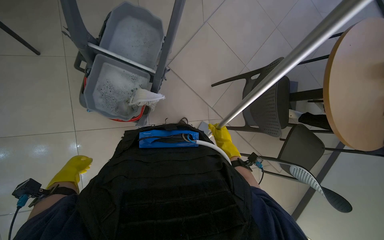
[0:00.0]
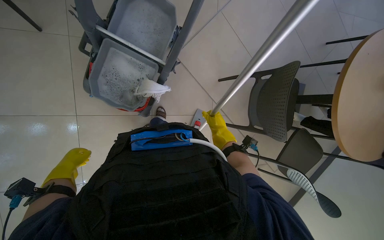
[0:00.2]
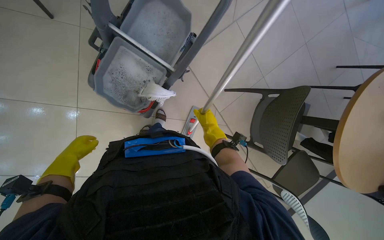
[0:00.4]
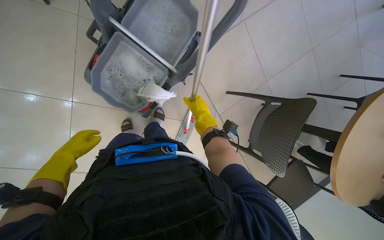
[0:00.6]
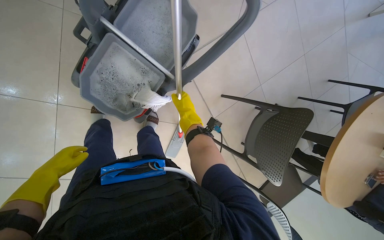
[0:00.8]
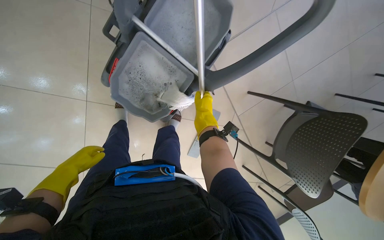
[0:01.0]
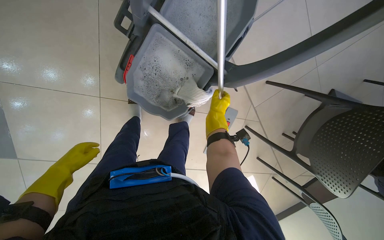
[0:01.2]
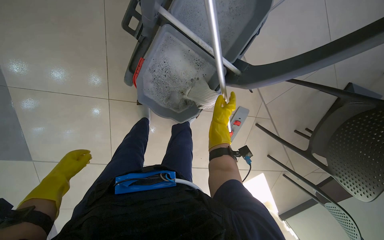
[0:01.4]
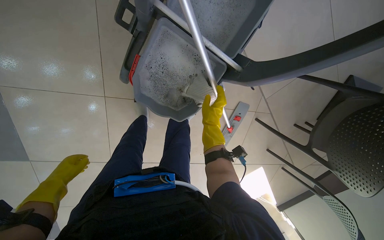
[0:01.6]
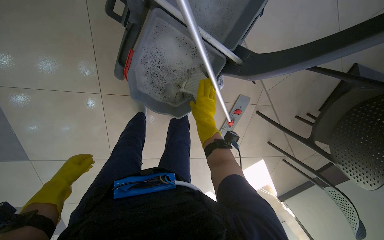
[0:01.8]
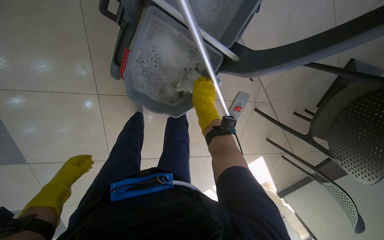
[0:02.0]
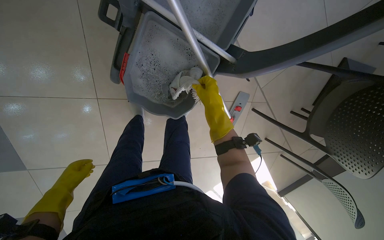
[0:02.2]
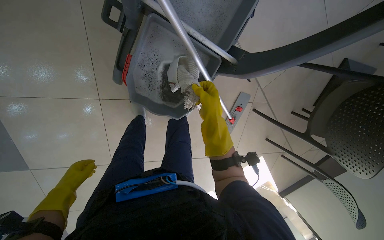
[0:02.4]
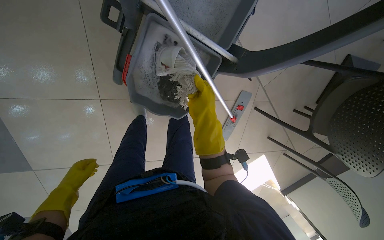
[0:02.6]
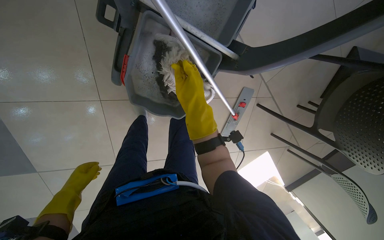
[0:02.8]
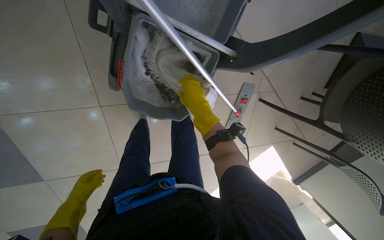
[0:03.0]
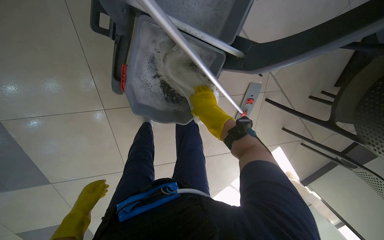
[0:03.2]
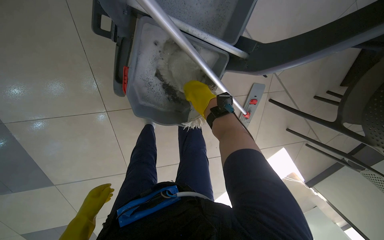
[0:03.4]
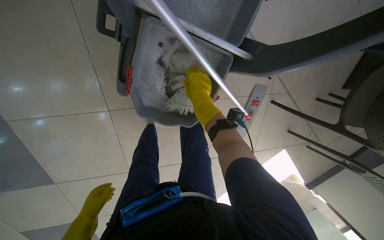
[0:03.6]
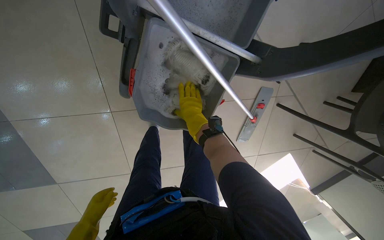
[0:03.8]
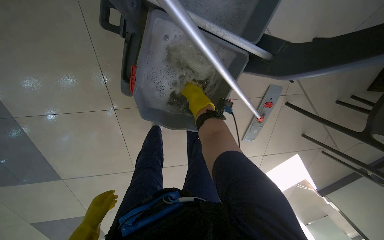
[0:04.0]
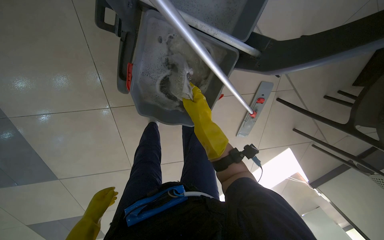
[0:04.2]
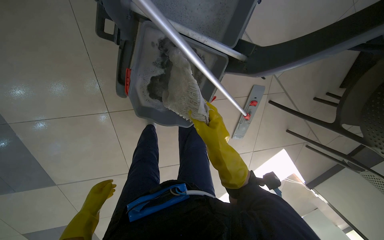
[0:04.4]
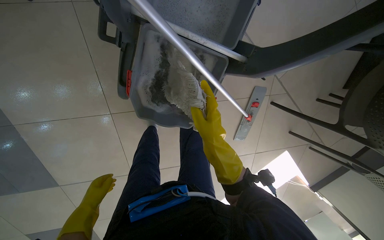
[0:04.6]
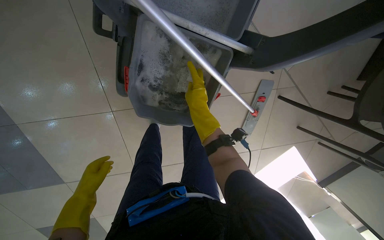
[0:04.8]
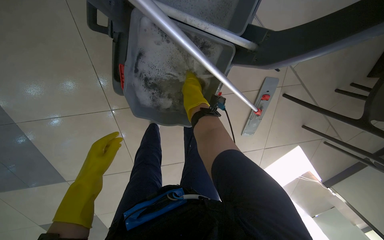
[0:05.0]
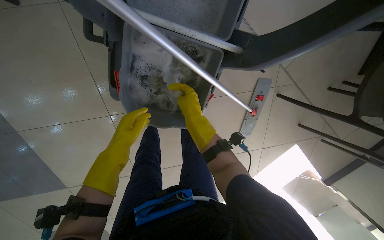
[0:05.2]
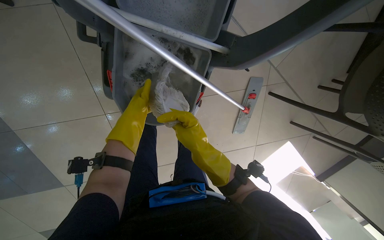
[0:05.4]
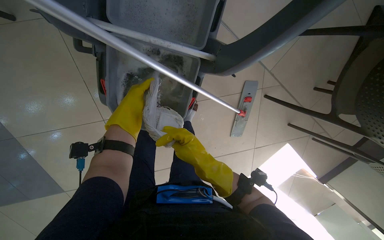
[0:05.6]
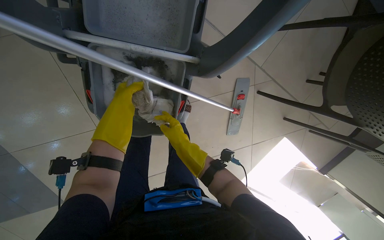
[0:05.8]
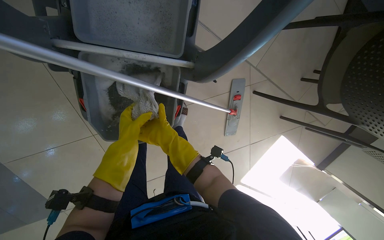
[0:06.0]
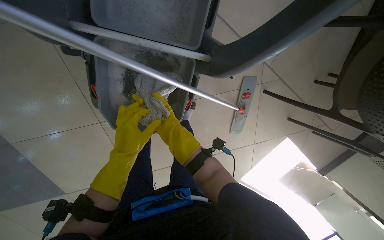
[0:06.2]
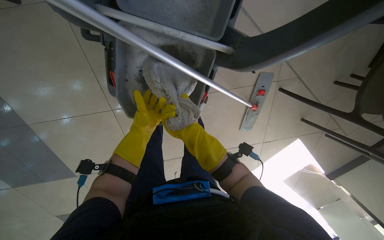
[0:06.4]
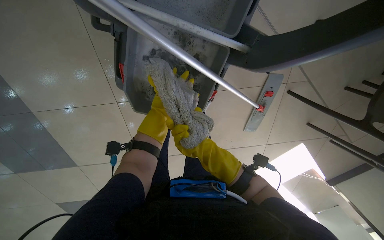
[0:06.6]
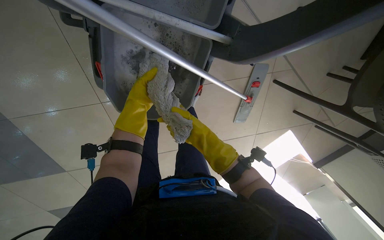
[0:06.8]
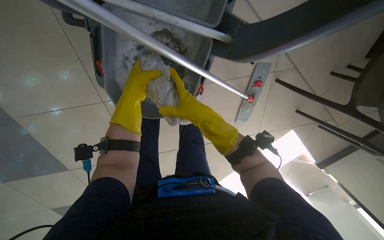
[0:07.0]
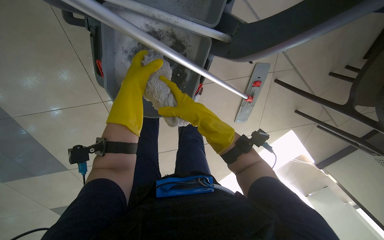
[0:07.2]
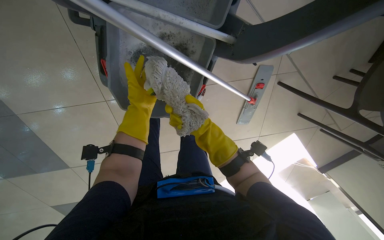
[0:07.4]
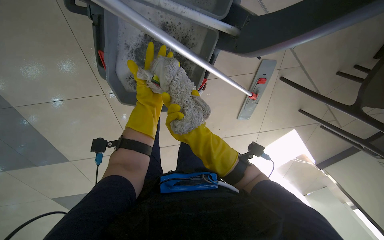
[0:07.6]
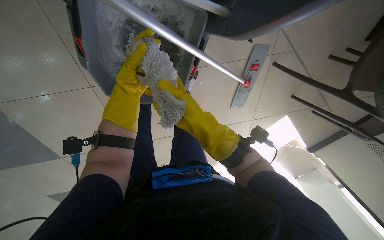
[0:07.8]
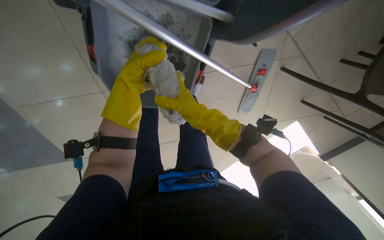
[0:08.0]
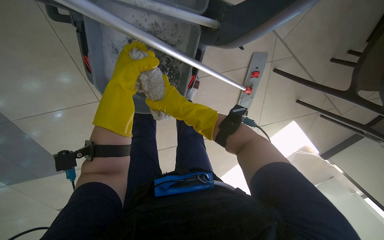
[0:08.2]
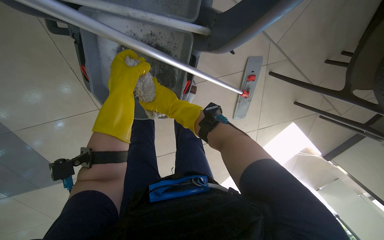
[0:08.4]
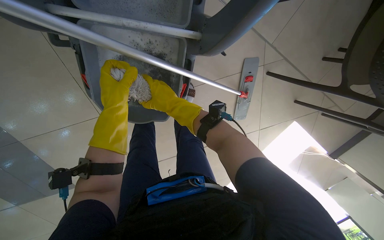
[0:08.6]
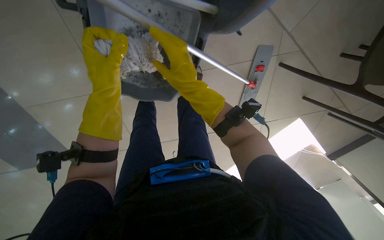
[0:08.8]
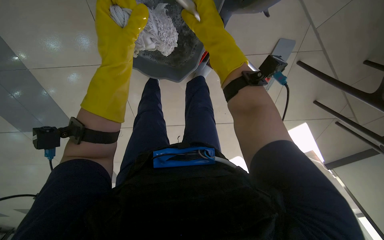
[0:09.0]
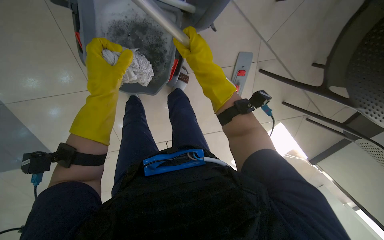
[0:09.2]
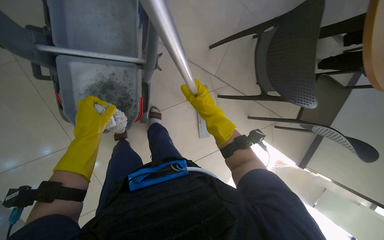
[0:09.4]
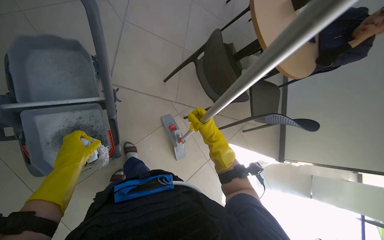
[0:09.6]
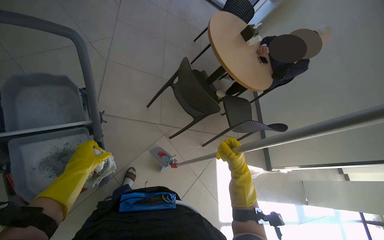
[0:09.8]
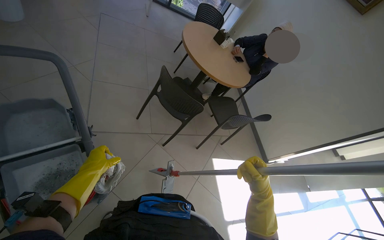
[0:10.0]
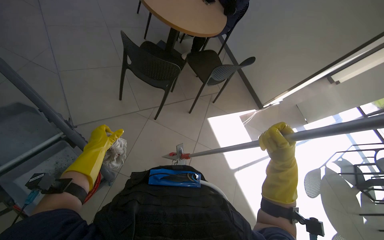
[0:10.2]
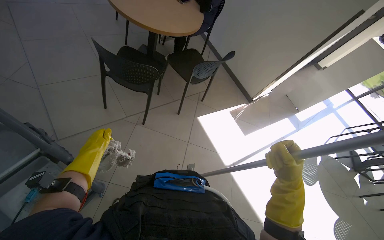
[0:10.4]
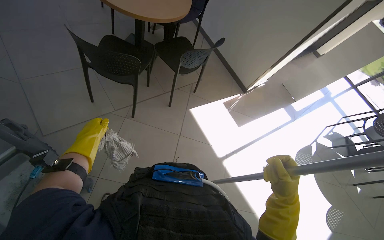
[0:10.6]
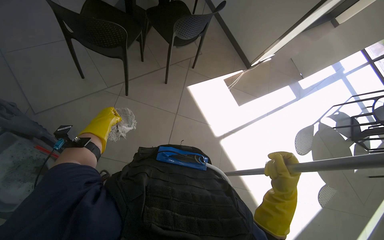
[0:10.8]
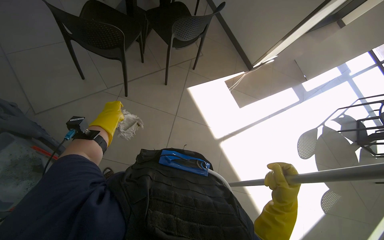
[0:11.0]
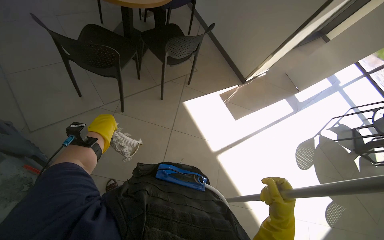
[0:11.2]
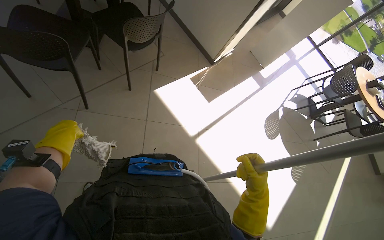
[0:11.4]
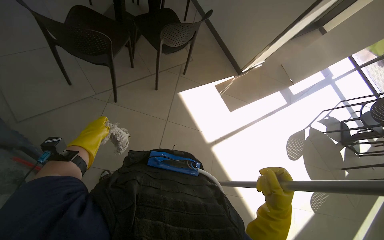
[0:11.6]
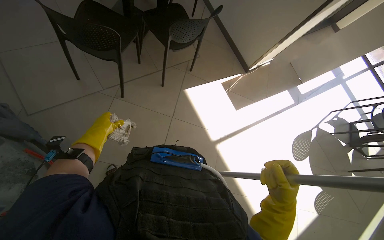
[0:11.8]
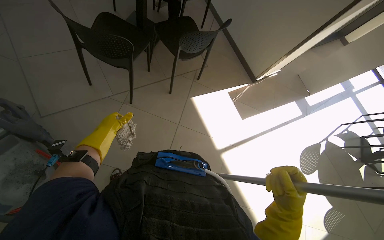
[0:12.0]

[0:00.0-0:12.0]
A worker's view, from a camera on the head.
Job: mopping floor.
The whole recording: Mopping cafeteria floor. The worker mops the cafeteria floor, periodically wringing out the mop.
0:00.0 to 0:01.6: The camera is carried some 50 cm. The wearer looks about 20 degrees further downward.
0:01.6 to 0:03.0: The hands work in one place, with small movements.
0:03.0 to 0:04.4: The right hand travels down the picture by approximately 10 cm.
0:04.4 to 0:06.0: The right hand moves approximately 15 cm up the picture and comes back, while the left hand shifts roughly 40 cm up the picture and to the right.
0:06.0 to 0:07.6: The left hand moves nearer and farther over some 20 cm, changing direction 3 times.
0:07.6 to 0:09.0: The left hand travels nearer to the camera by some 25 cm. The right hand shifts roughly 15 cm up the picture and nearer to the camera.
0:09.0 to 0:10.4: The camera is carried about 60 cm. The wearer's head swings roughly 85 degrees to the right. The view tilts some 35 degrees upward.
0:10.4 to 0:12.0: The left hand shifts roughly 20 cm to the right.

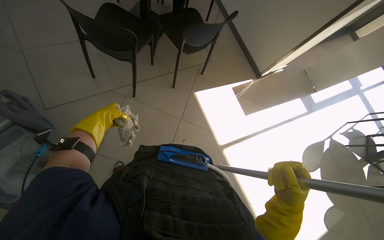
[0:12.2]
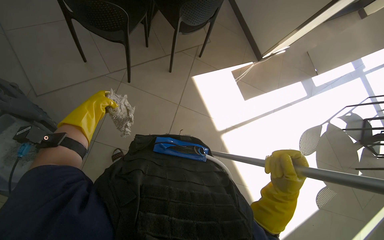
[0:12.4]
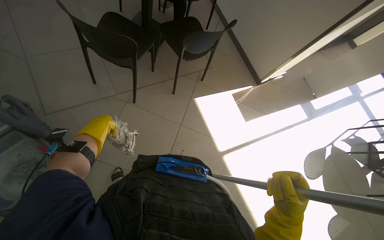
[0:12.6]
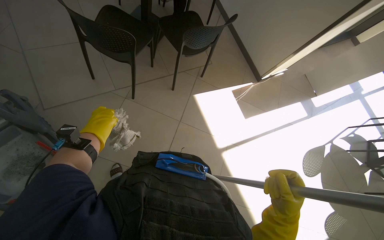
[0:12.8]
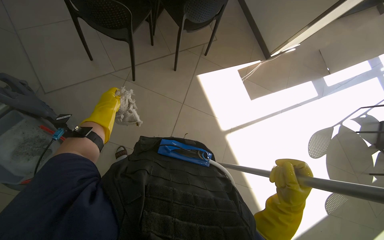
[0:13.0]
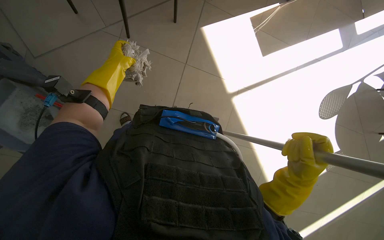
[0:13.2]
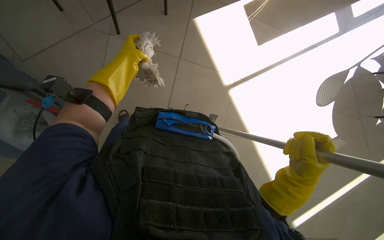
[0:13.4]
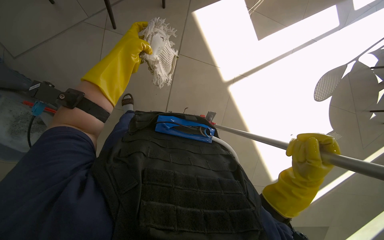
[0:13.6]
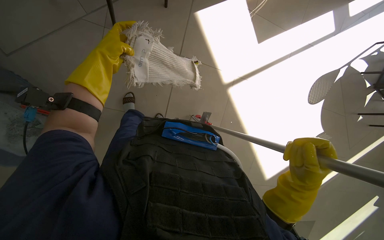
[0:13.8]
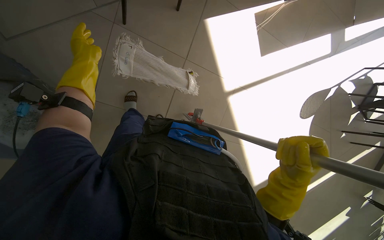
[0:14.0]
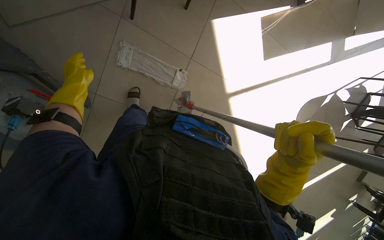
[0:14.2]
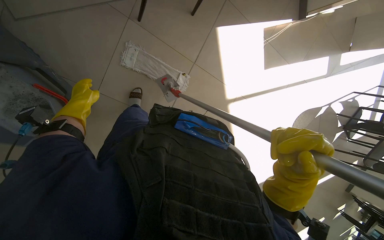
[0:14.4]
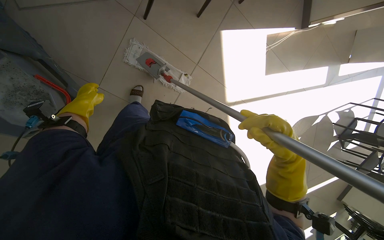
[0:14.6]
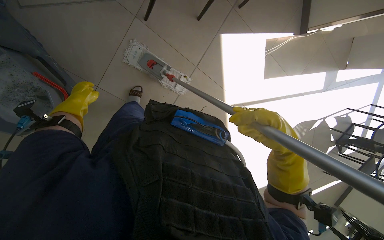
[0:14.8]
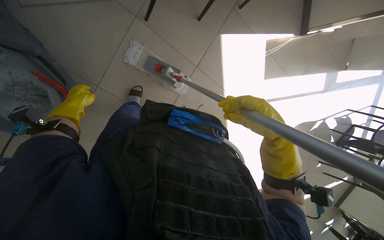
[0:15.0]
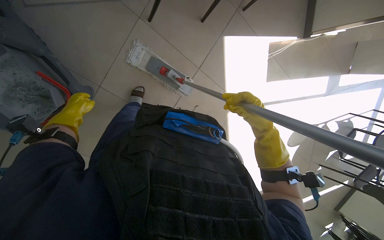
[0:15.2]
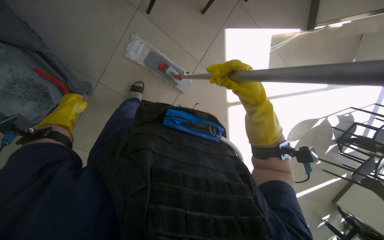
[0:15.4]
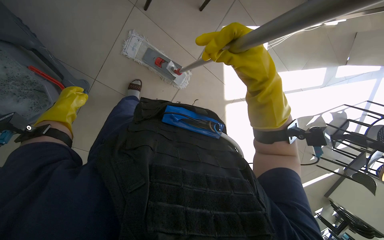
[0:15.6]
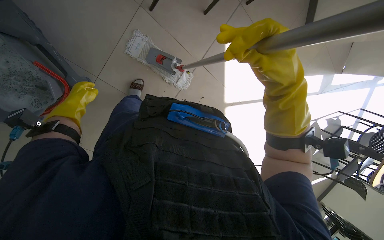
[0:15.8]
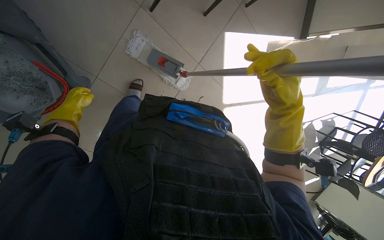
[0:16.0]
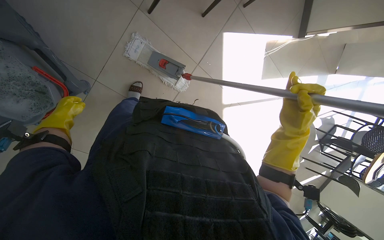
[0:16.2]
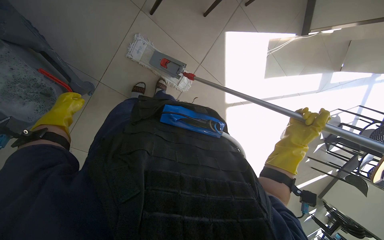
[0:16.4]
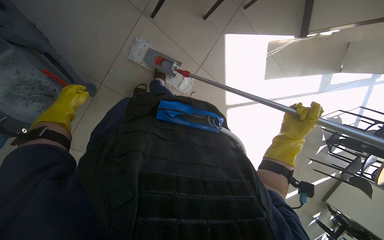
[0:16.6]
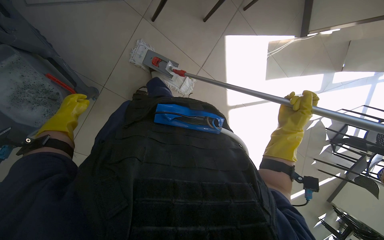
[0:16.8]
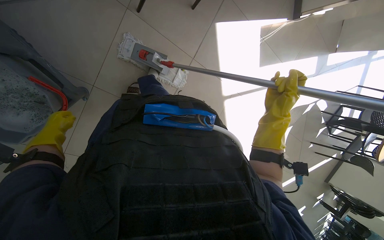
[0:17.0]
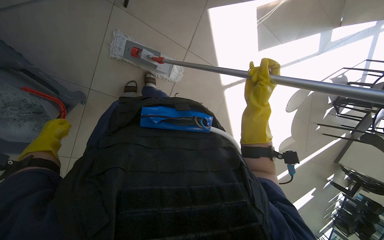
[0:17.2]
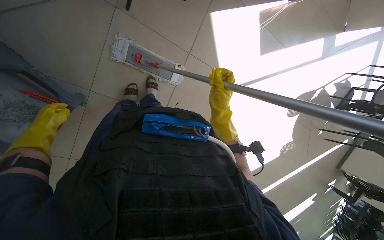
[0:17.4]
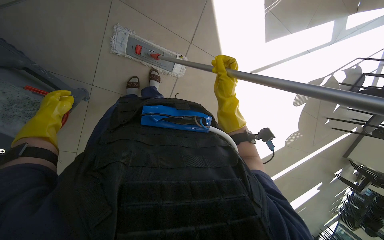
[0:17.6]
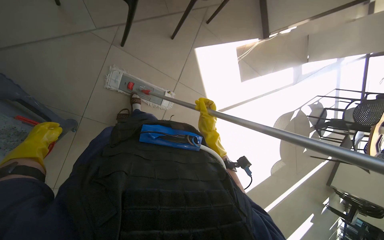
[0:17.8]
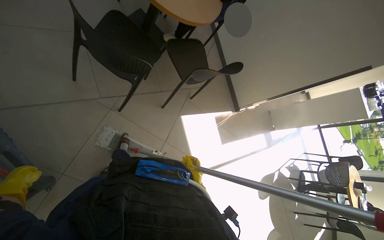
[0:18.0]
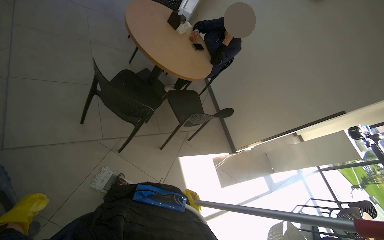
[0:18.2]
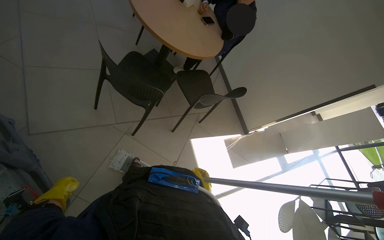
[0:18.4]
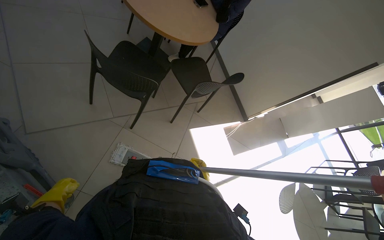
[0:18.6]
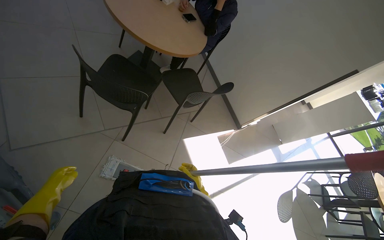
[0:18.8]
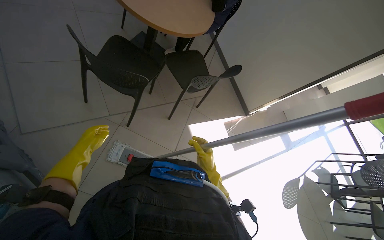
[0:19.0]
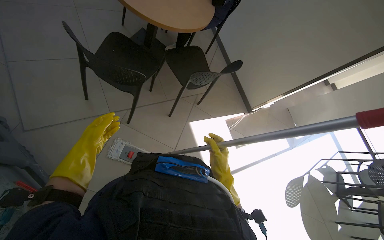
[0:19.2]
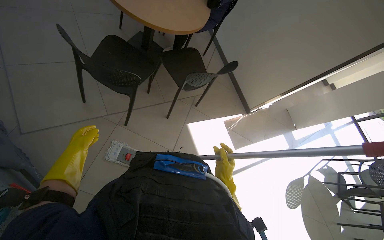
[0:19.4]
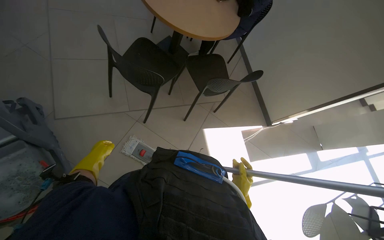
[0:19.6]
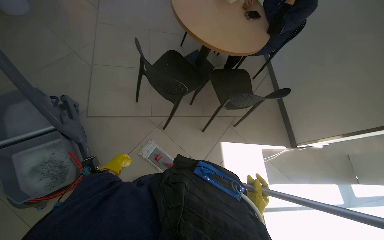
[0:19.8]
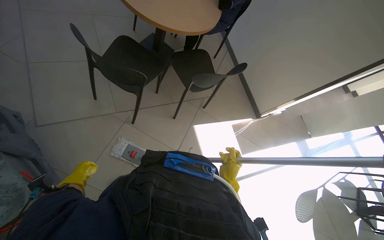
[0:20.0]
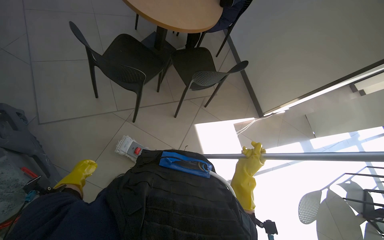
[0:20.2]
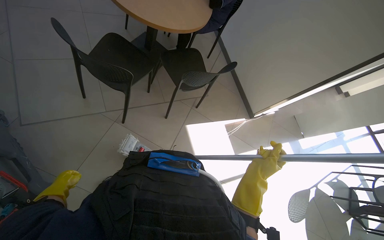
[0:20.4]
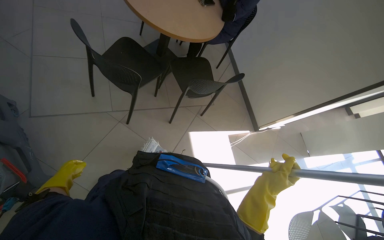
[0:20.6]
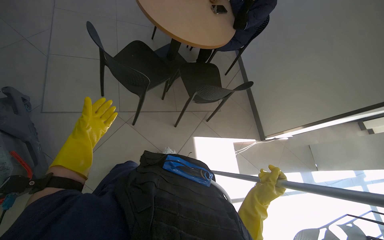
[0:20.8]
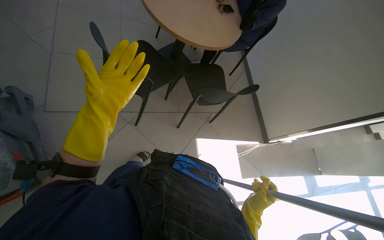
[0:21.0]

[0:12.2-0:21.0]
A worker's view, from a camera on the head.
Job: mopping floor.
The whole recording: Mopping cafeteria floor. The worker mops the cafeteria floor, periodically wringing out the mop.
0:12.2 to 0:13.6: The camera pitches downward, by roughly 25 degrees.
0:13.6 to 0:15.2: The left hand shifts about 40 cm to the left and down the picture, while the right hand heads up the picture, covering some 25 cm.
0:15.2 to 0:16.6: The right hand moves approximately 20 cm nearer to the camera and comes back; the left hand swings nearer and farther, some 10 cm each way, with 2 reversals.
0:16.6 to 0:18.0: The view tips upward by approximately 30 degrees.
0:18.0 to 0:19.6: The right hand swings nearer and farther, about 15 cm each way, with 3 reversals.
0:19.6 to 0:21.0: The left hand moves to the right, up the picture and nearer to the camera, about 30 cm.
